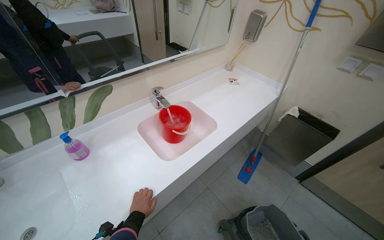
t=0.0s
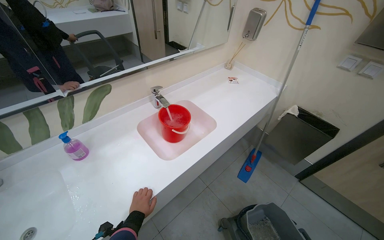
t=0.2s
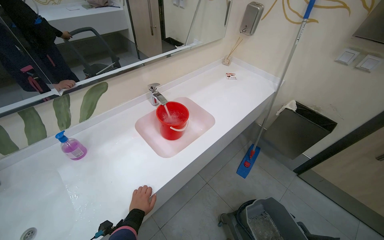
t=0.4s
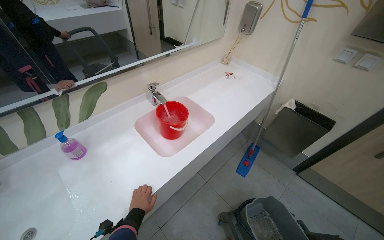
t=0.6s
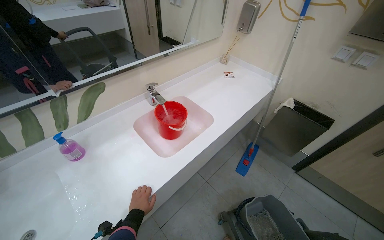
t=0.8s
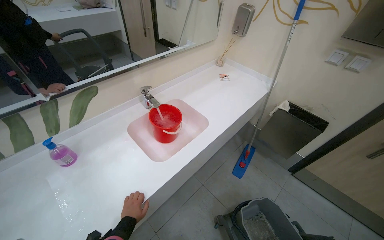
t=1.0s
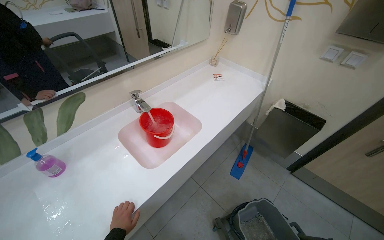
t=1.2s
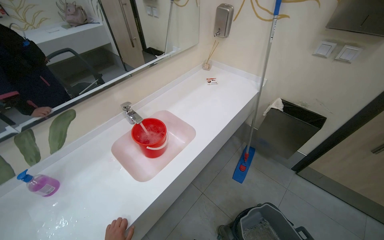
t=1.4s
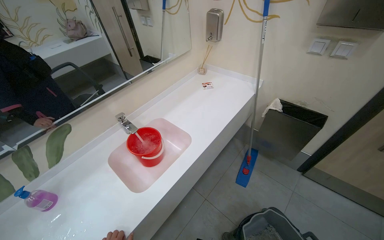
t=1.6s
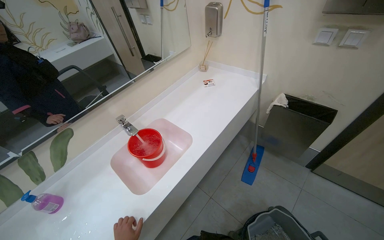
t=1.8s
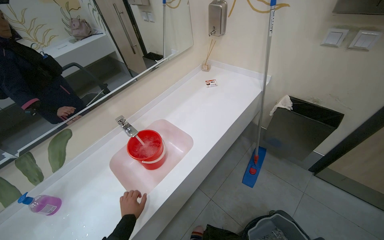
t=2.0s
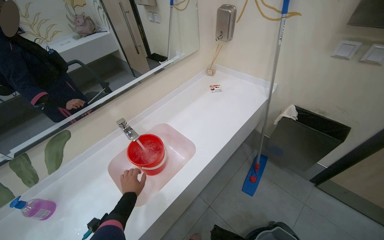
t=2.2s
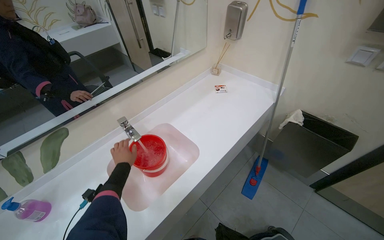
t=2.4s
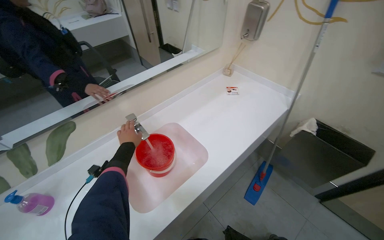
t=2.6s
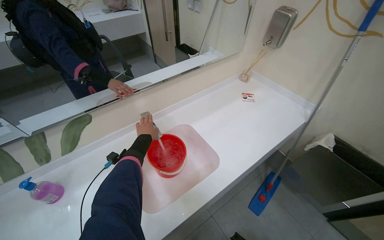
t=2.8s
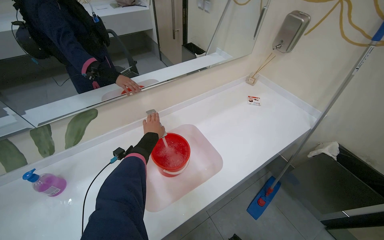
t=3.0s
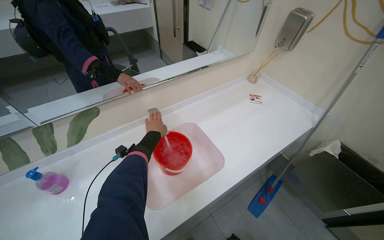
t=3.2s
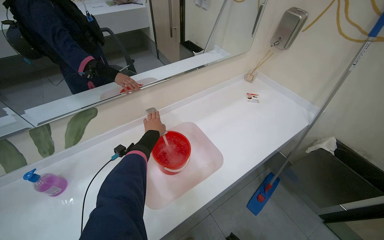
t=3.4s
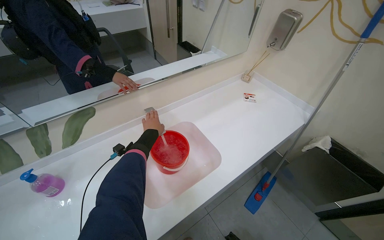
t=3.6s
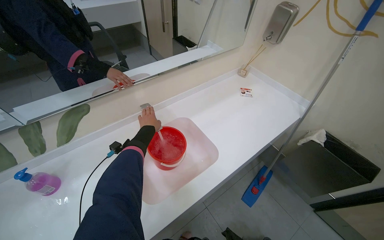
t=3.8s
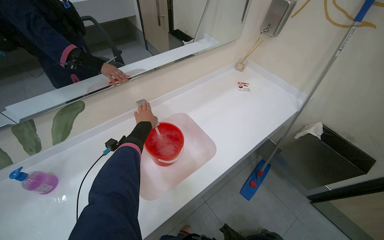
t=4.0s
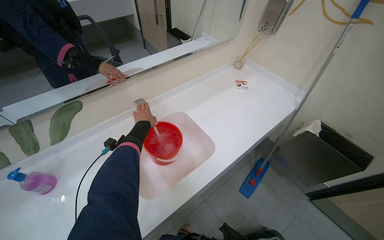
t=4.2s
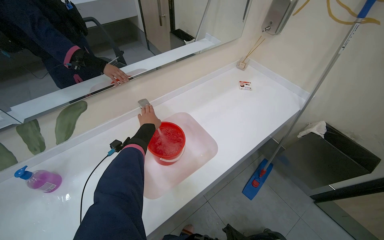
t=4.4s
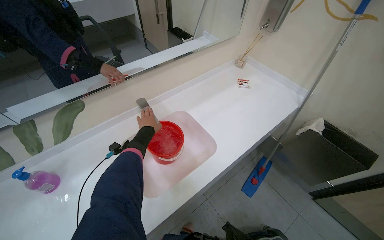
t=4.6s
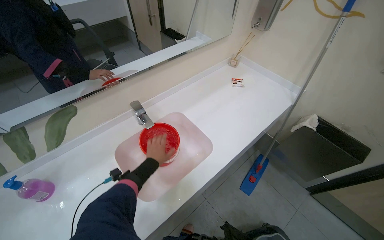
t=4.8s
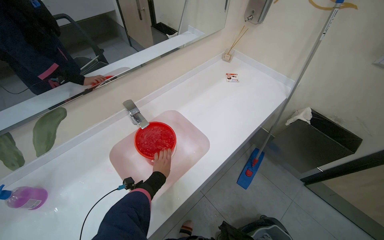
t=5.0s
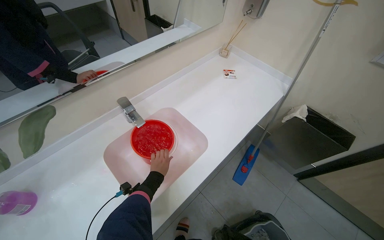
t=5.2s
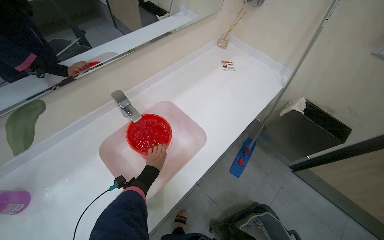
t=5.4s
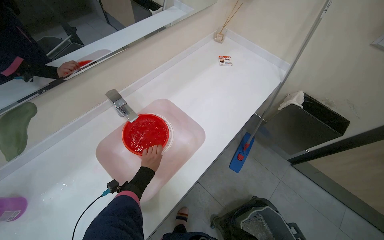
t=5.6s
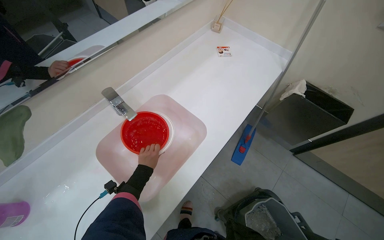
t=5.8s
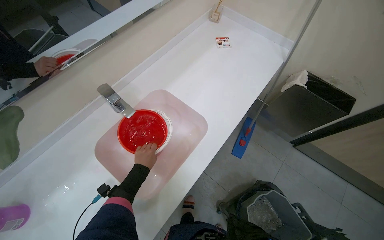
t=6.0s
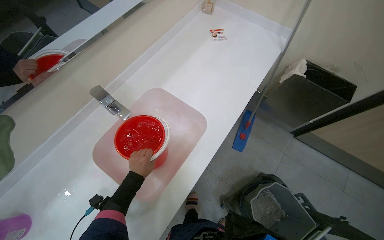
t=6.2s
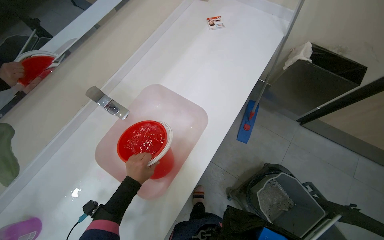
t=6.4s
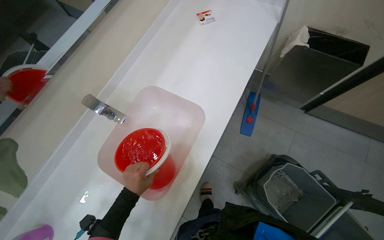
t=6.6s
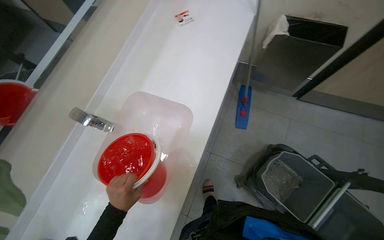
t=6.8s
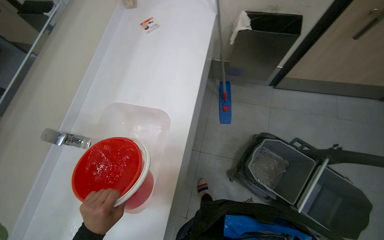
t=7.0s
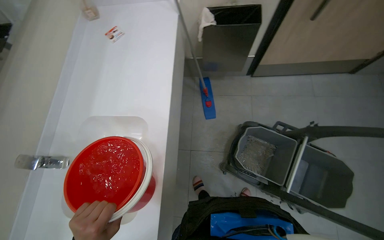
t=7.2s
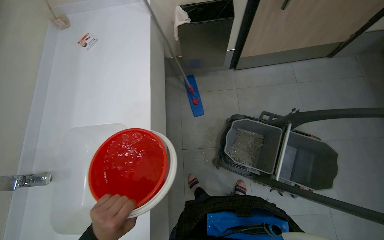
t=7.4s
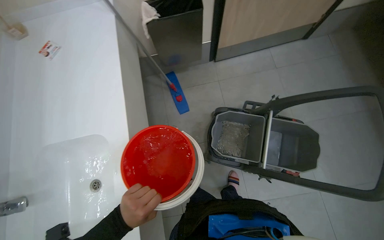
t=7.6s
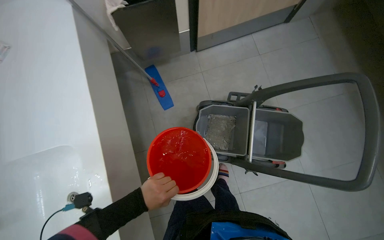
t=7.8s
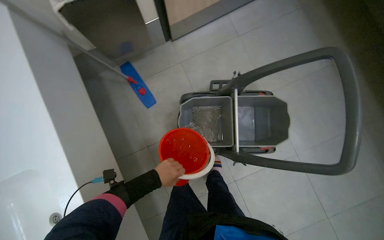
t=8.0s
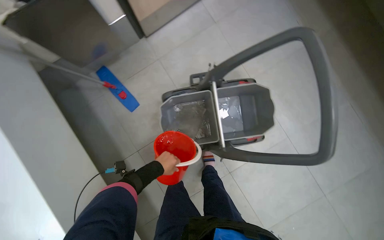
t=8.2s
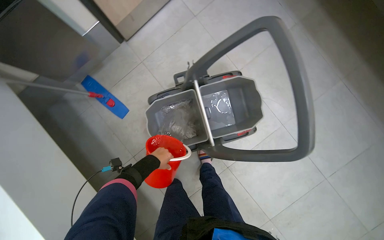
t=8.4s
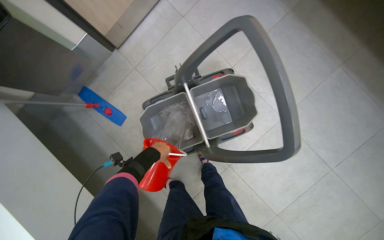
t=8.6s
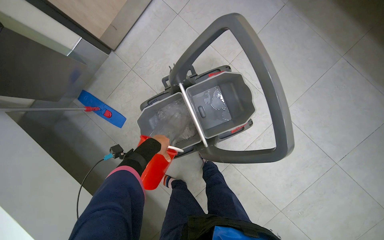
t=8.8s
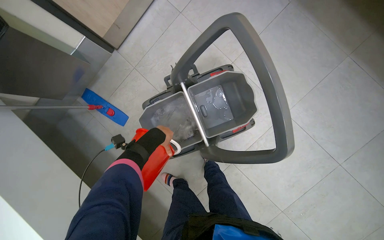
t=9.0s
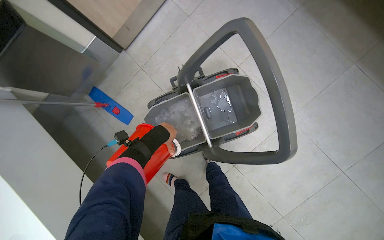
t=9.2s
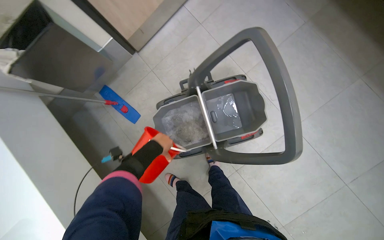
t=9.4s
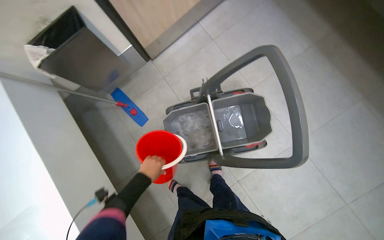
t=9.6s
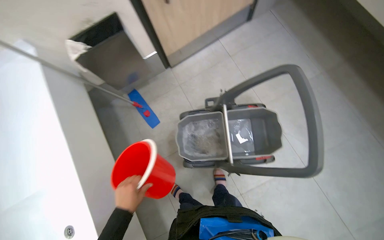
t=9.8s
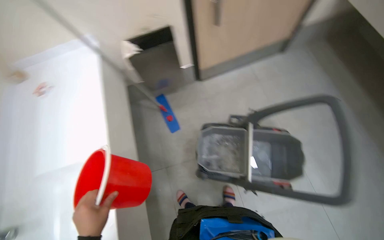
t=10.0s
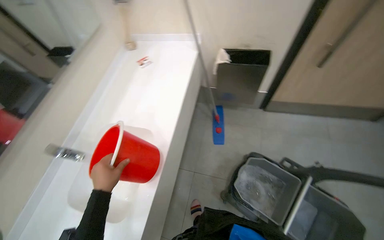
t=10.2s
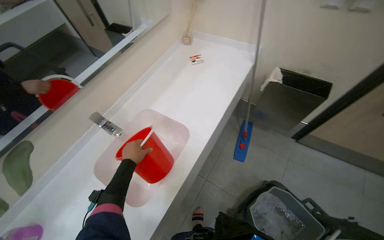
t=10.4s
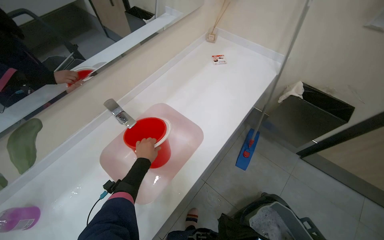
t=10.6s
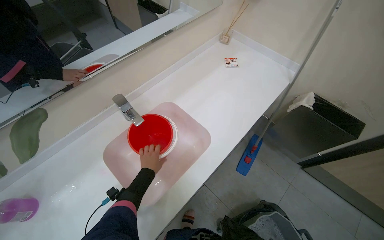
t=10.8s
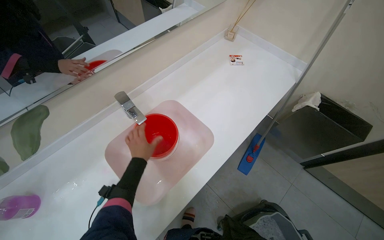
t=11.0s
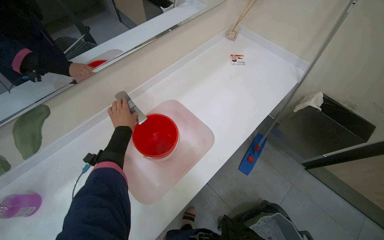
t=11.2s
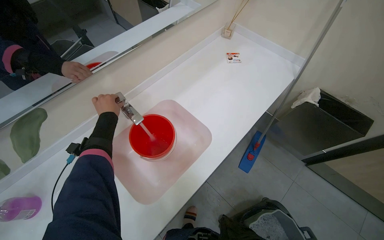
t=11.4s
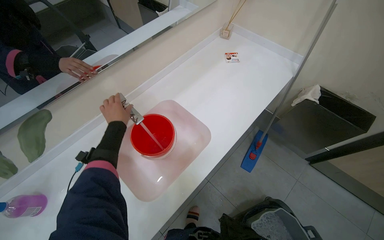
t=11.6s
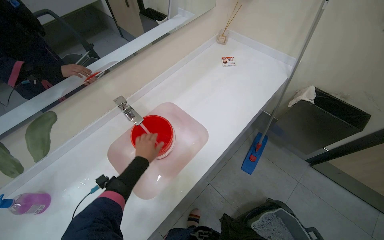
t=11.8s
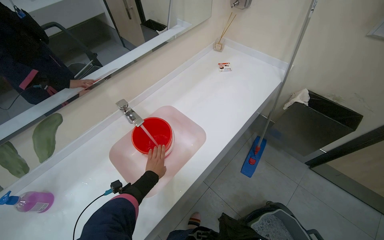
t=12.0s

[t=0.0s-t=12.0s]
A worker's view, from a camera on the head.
Job: preparing cleaning supplies.
The whole recording: Filling cleaning cart with water. The worker fills a red bucket with water from the sink and pours it into the cleaning cart.
t=4.4s to t=6.0s: The view tilts about 15 degrees downward. The left hand heads down the picture, covering approximately 20 cm.
t=6.0s to t=7.6s: The scene turns approximately 50 degrees counterclockwise in the picture.
t=7.6s to t=9.0s: The camera travels about 50 cm. The camera pitches downward, by roughly 15 degrees. Everything in view rotates some 35 degrees counterclockwise.
t=9.0s to t=10.4s: The wearer moves about 70 cm. The wearer looks about 80 degrees further to the left. The view tilts roughly 20 degrees upward.
t=10.4s to t=12.0s: The left hand goes roughly 15 cm farther from the camera, and reaches roughly 15 cm up the picture, then returns.

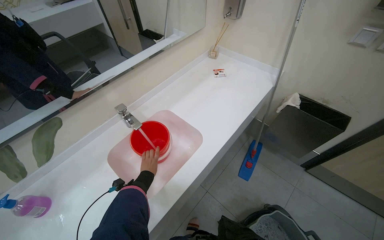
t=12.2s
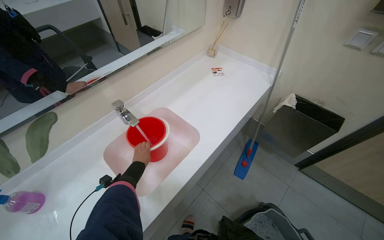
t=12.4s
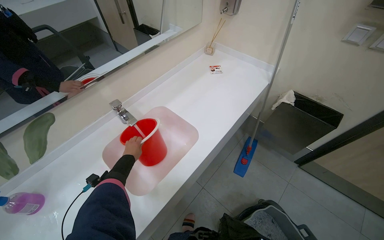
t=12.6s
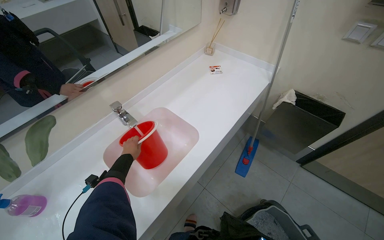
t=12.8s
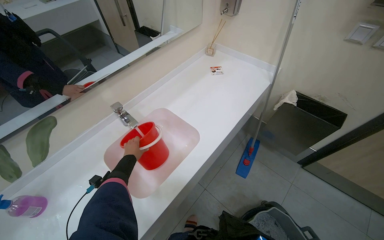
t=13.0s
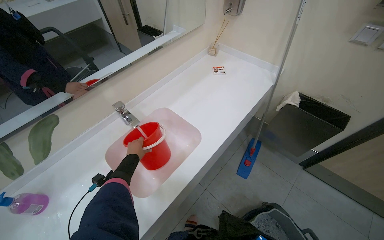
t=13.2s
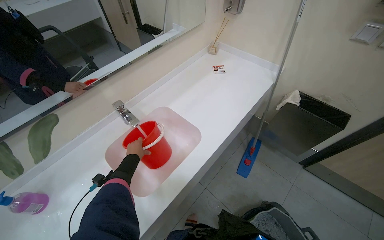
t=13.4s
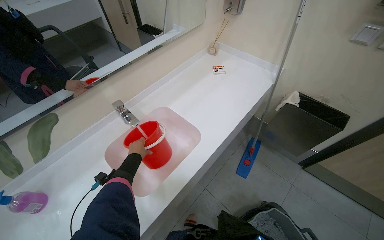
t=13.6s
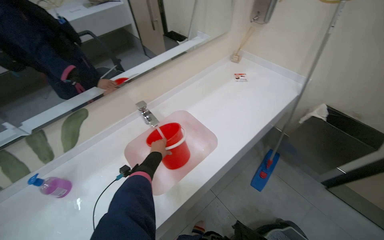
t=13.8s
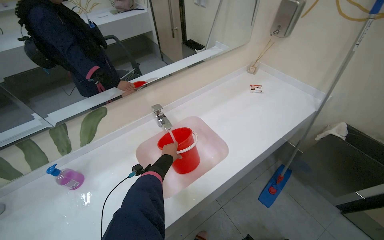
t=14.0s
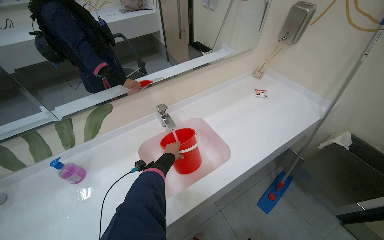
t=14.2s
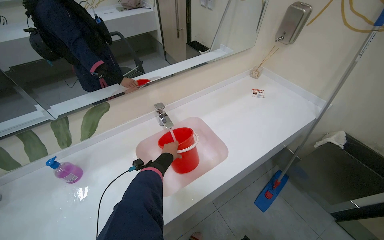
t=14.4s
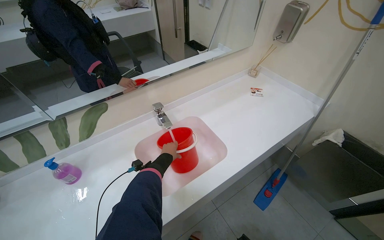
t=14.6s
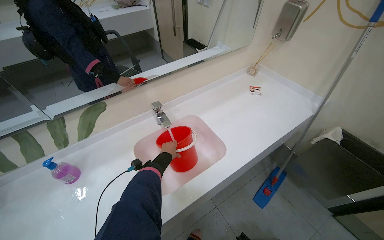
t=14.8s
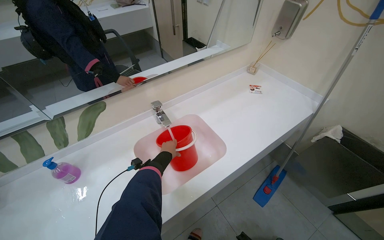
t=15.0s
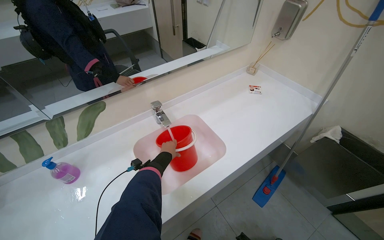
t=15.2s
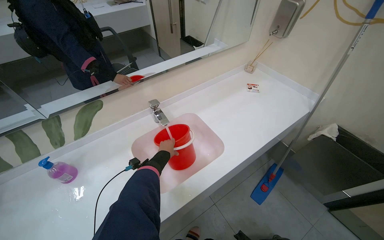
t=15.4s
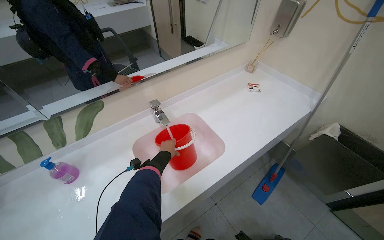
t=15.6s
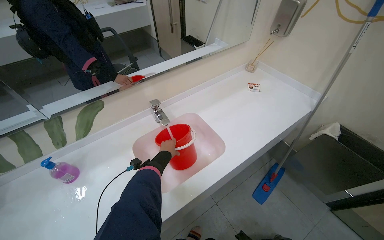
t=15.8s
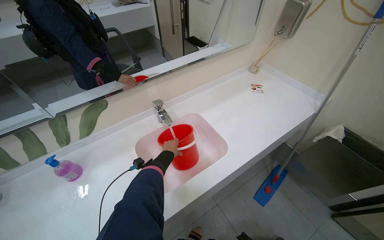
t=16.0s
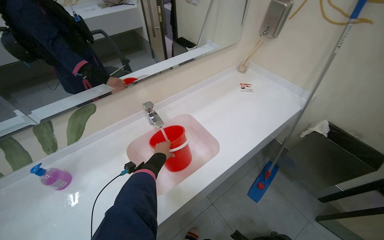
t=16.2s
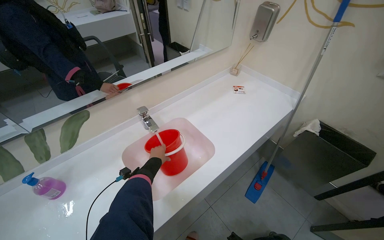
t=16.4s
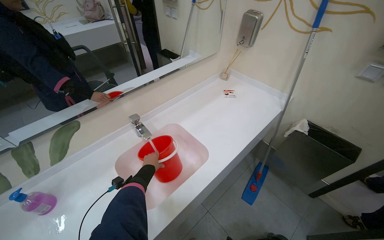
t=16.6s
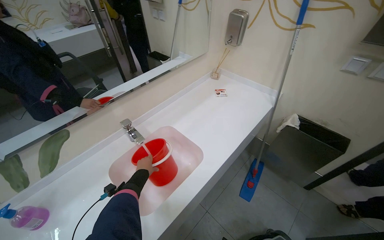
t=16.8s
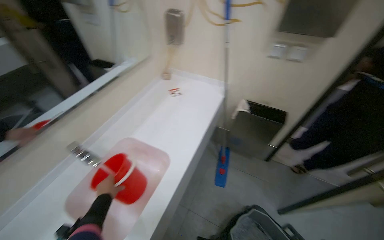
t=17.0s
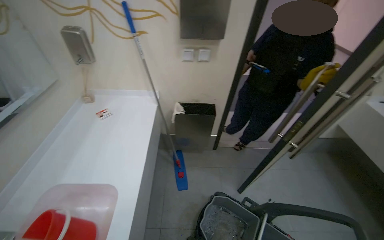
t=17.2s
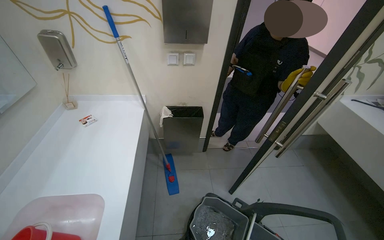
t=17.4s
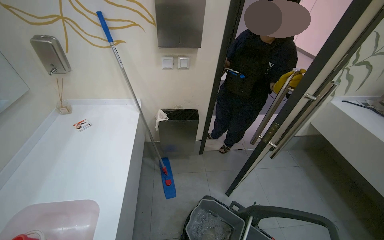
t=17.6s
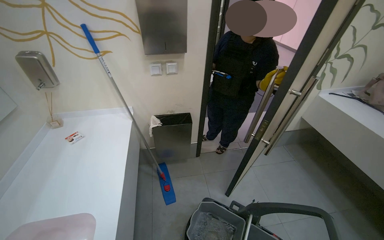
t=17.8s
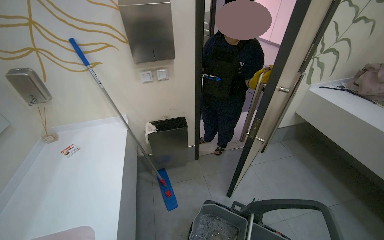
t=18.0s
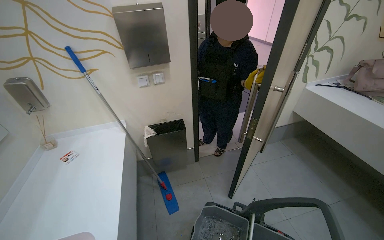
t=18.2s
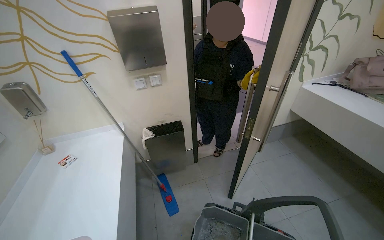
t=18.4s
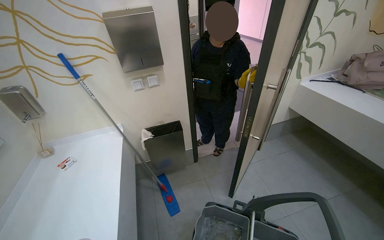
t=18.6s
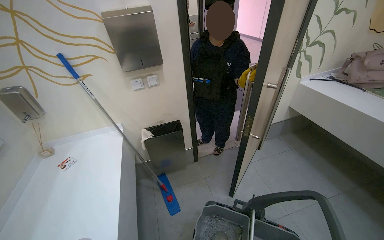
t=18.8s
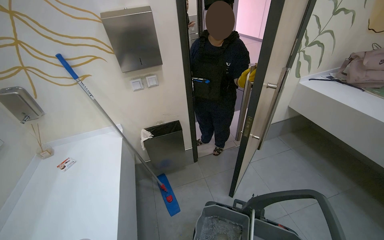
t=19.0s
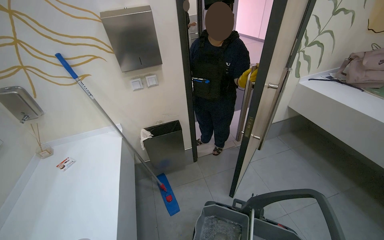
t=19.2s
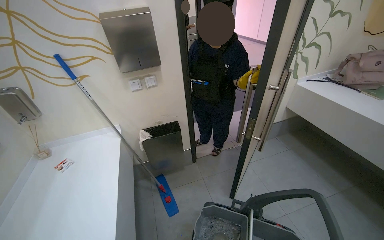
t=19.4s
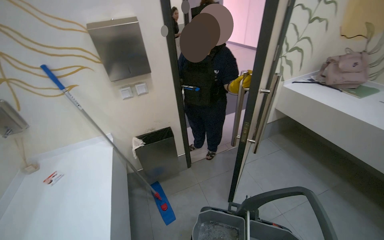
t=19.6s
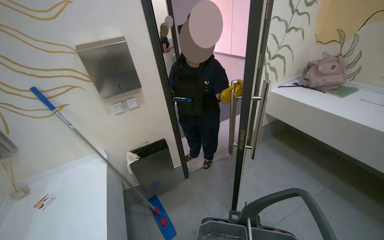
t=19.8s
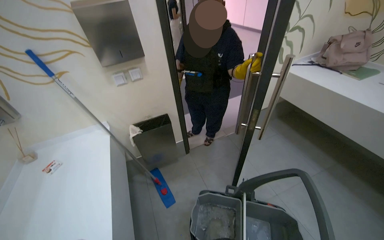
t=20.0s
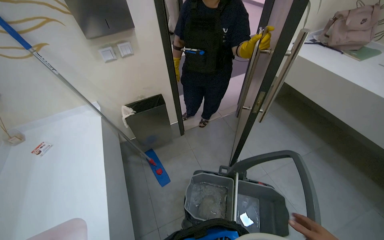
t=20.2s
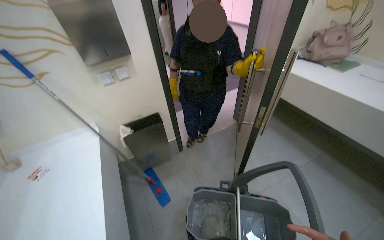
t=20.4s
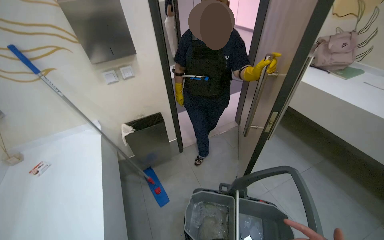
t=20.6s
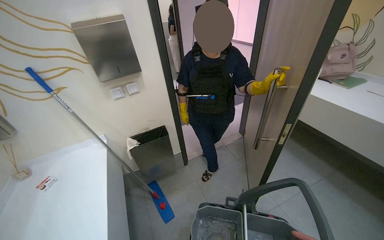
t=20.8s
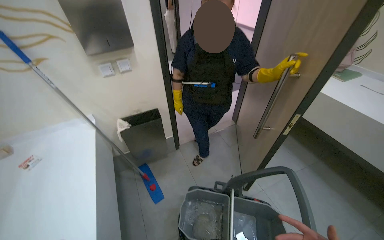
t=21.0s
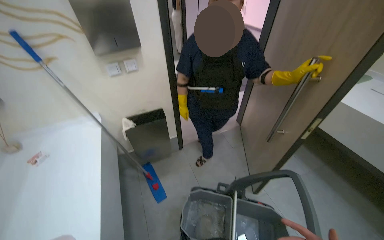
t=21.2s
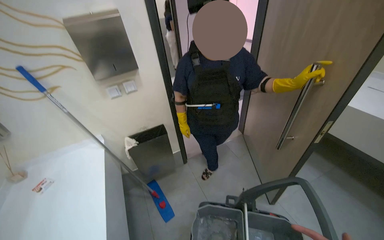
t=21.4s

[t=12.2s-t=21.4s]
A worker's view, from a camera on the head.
Job: preparing cleaning supplies.
The whole recording: Filling cleaning cart with water. The worker fills a red bucket with water from the sink and pours it into the cleaning cart.
t=12.2s to t=13.8s: The left hand travels nearer to the camera and up the picture by about 15 cm.
t=16.8s to t=18.4s: The head turns to the right by approximately 60 degrees.
